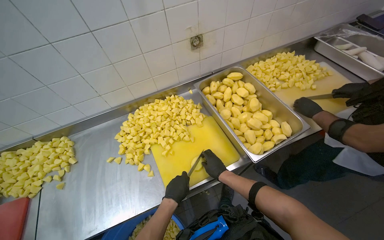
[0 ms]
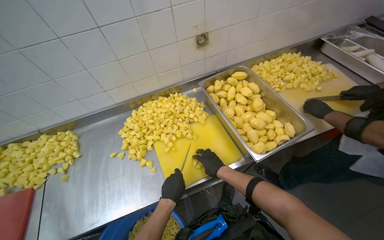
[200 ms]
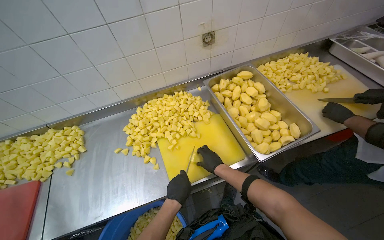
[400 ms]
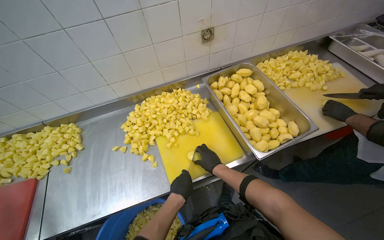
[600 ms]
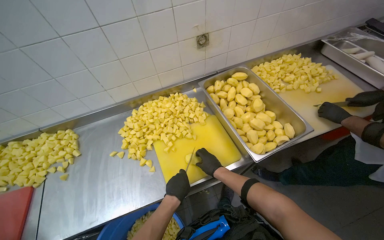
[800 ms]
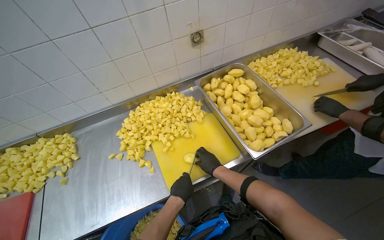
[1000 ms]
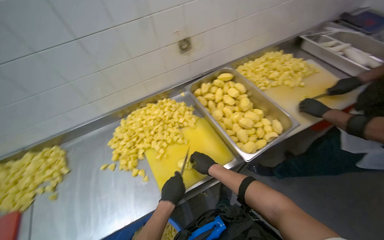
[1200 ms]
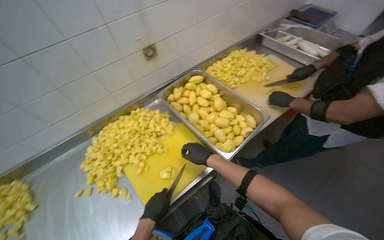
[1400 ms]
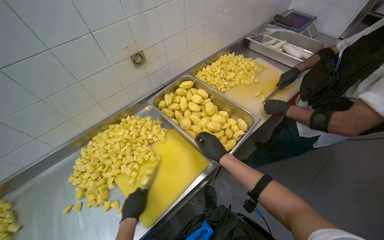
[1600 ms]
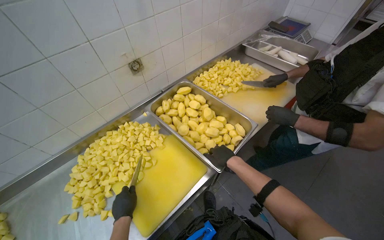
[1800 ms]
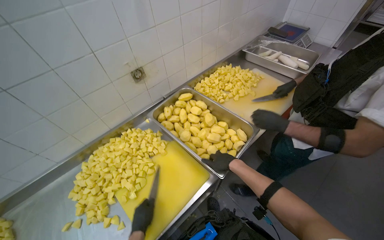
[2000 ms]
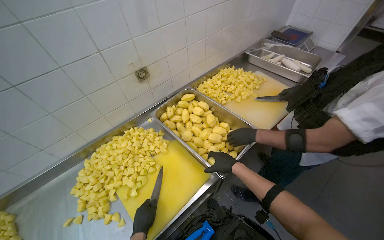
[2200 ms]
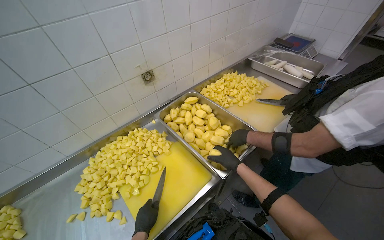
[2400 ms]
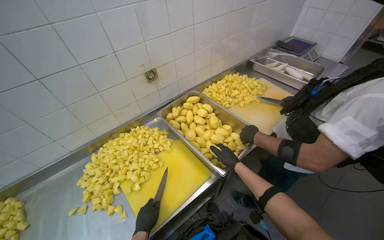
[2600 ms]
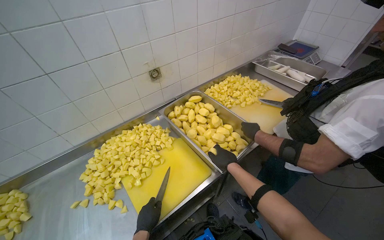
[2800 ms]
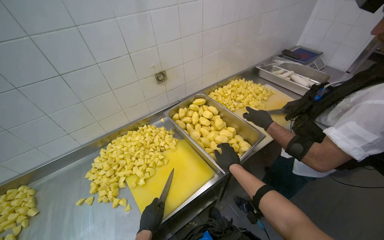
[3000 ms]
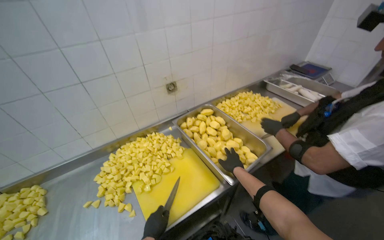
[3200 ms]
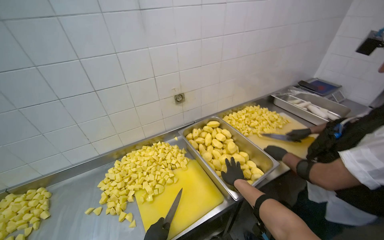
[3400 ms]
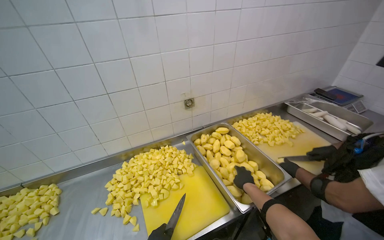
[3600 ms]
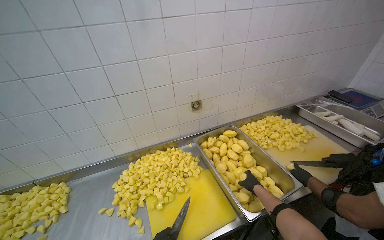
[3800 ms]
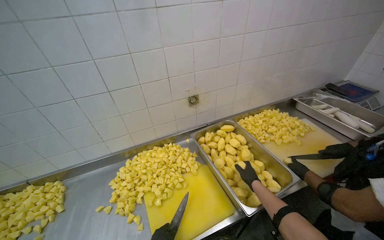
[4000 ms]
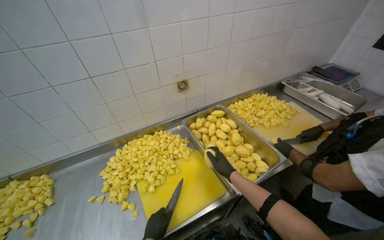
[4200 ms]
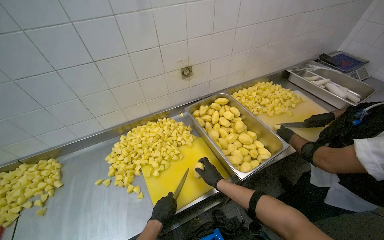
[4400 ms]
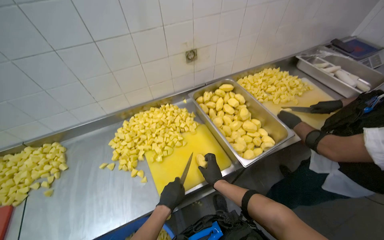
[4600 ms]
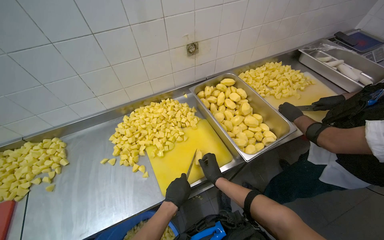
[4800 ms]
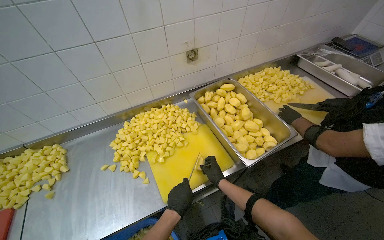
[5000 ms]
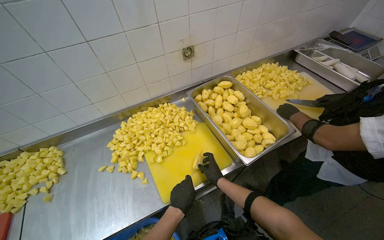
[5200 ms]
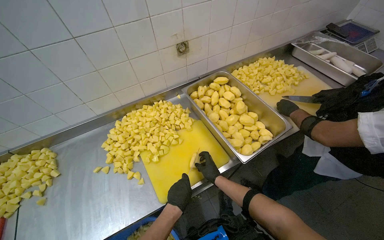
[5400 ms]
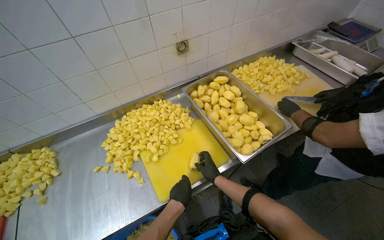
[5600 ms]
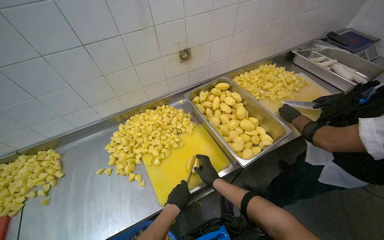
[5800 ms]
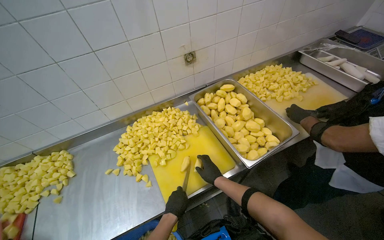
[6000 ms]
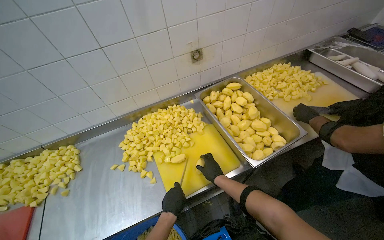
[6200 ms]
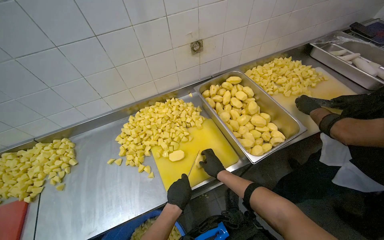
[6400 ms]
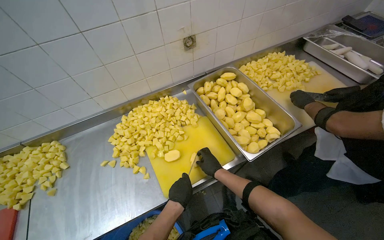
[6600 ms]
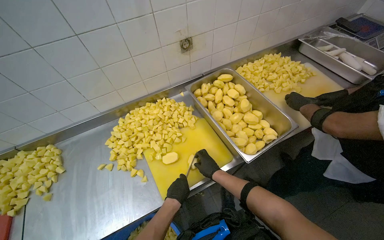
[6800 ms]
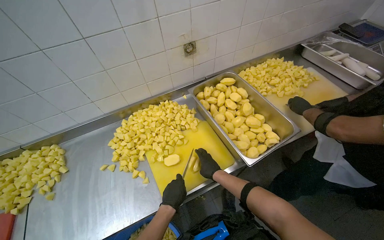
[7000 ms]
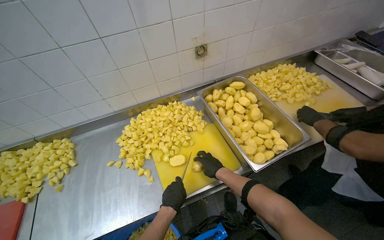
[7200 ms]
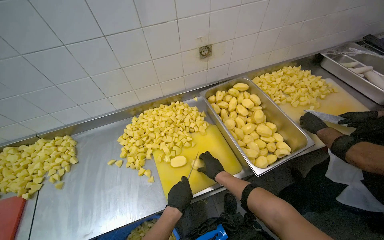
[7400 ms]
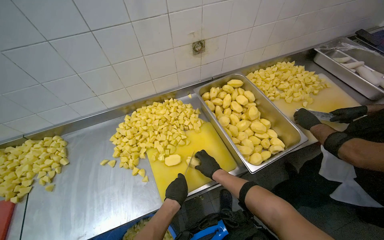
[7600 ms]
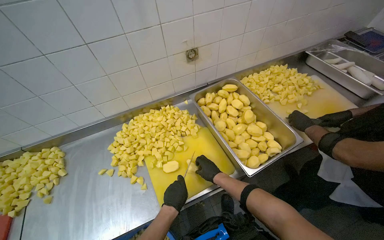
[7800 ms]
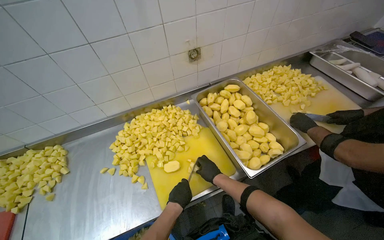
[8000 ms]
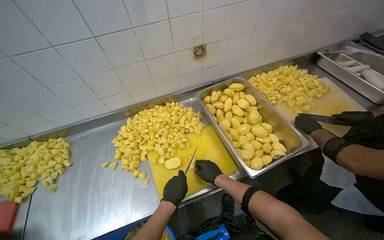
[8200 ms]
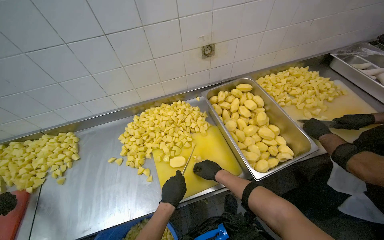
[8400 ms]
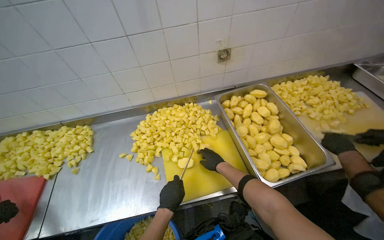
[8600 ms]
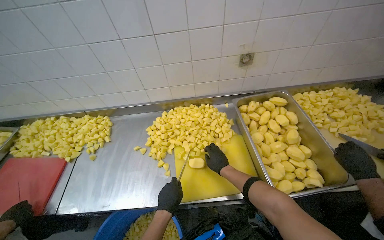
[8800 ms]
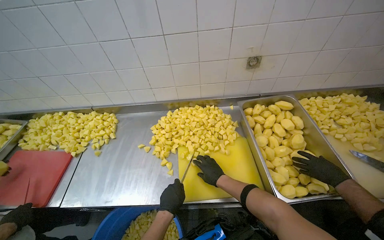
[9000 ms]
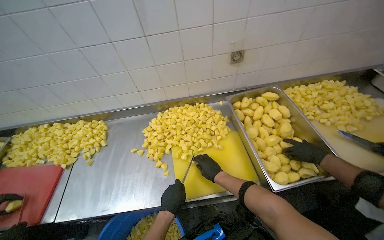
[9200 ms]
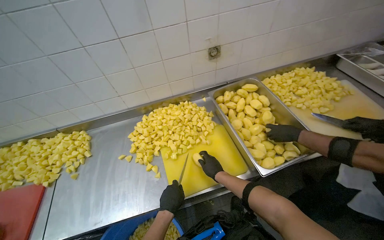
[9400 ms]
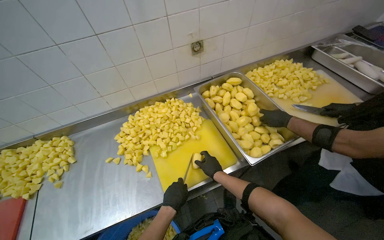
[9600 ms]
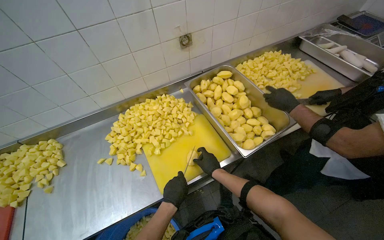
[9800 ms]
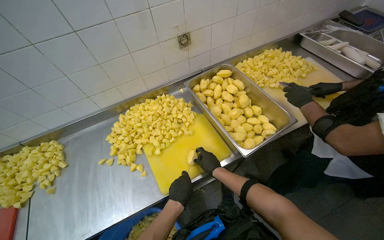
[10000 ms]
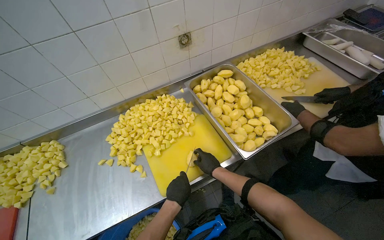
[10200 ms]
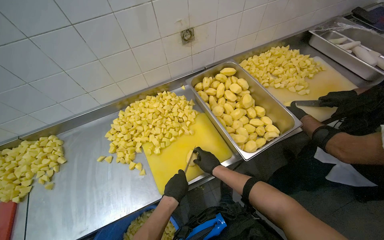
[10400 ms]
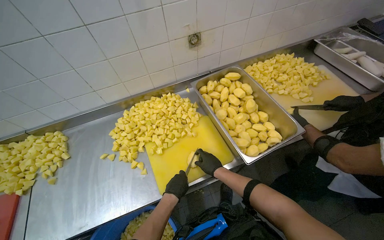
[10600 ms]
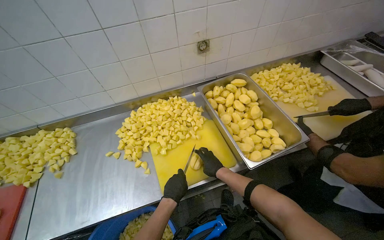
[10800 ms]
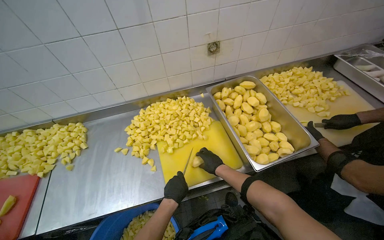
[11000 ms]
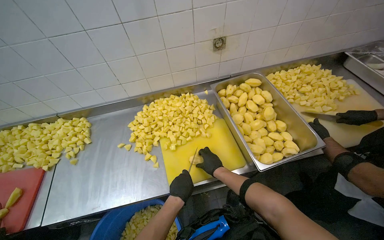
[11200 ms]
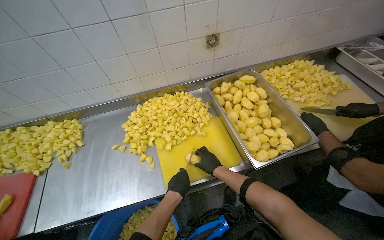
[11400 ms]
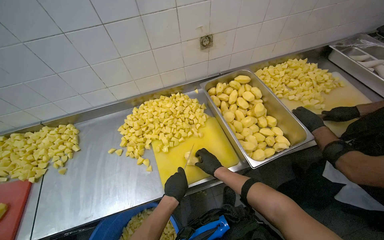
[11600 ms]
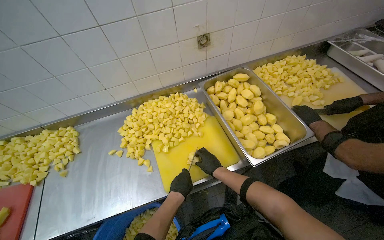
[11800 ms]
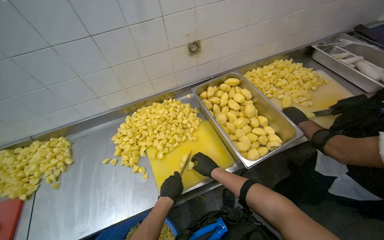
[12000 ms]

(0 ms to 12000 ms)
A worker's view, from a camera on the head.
Job: preparing food.
The whole recording: Cutting peeled potatoes into cubes. The worker continues cutting peeled potatoes into cubes on a yellow cutting board.
0 ms - 1600 ms: The wearer's head swings approximately 20 degrees to the right. The right hand shifts about 15 cm up the picture and nearer to the camera.
1600 ms - 3000 ms: The hands are busy where they are.
3000 ms - 4400 ms: The right hand moves farther from the camera and down the picture, roughly 15 cm, and reaches some 5 cm to the right, then returns.
4400 ms - 7600 ms: The hands make small movements and keep their place.
7600 ms - 9000 ms: The head rotates about 20 degrees to the left.
9000 ms - 10400 ms: The wearer's head swings roughly 25 degrees to the right.
10400 ms - 12000 ms: The hands stay close to where they were, moving slightly.

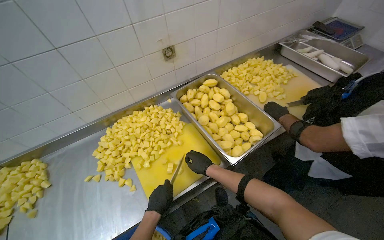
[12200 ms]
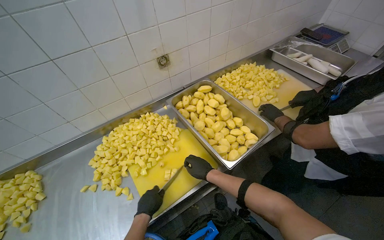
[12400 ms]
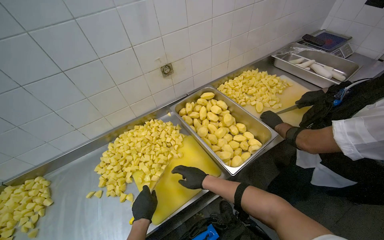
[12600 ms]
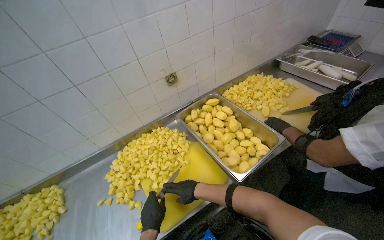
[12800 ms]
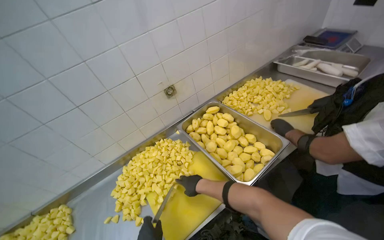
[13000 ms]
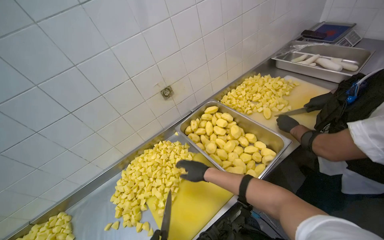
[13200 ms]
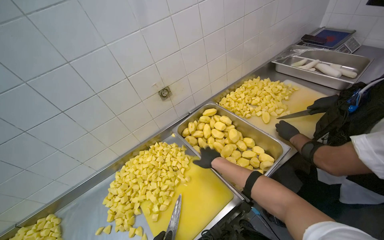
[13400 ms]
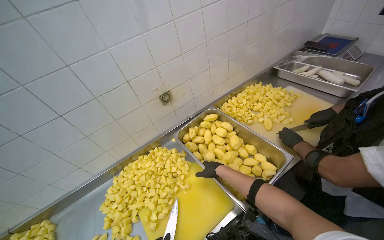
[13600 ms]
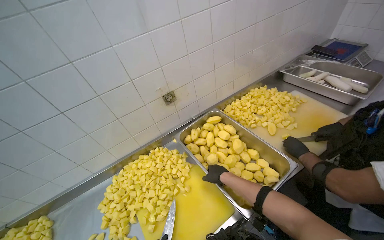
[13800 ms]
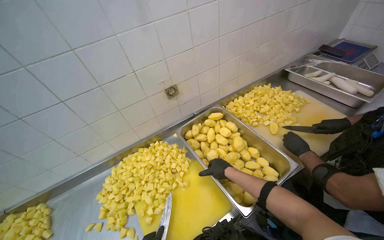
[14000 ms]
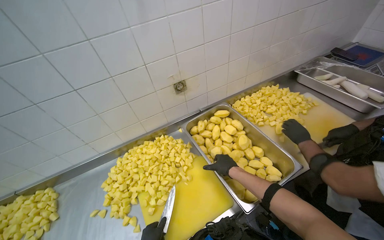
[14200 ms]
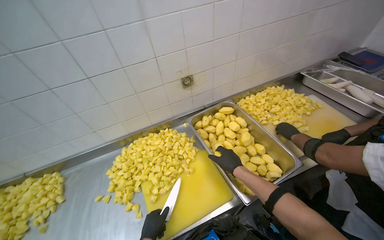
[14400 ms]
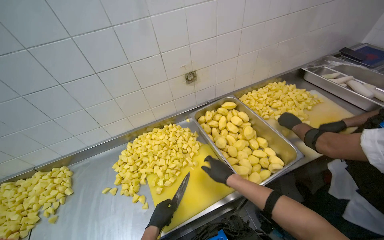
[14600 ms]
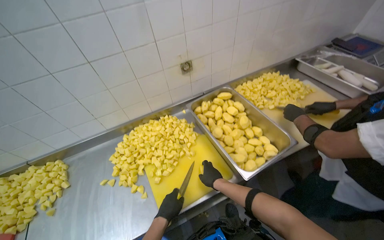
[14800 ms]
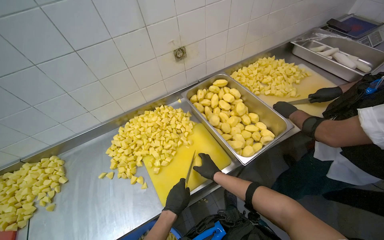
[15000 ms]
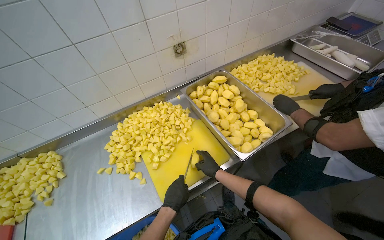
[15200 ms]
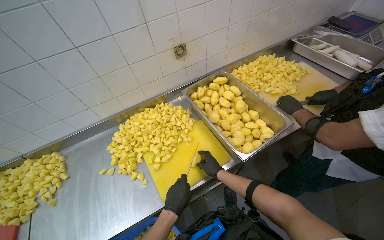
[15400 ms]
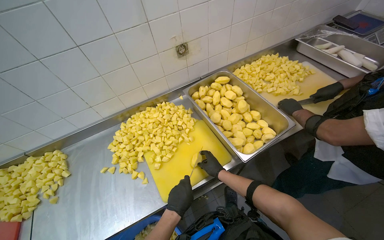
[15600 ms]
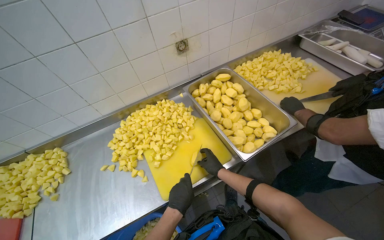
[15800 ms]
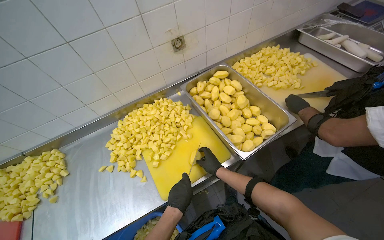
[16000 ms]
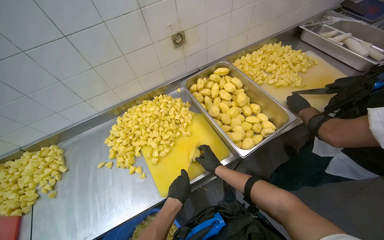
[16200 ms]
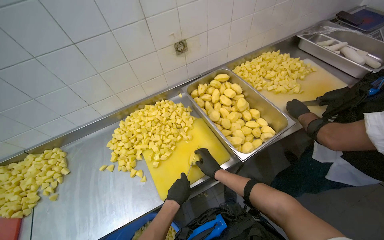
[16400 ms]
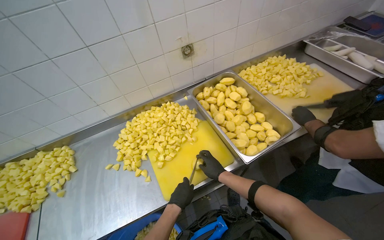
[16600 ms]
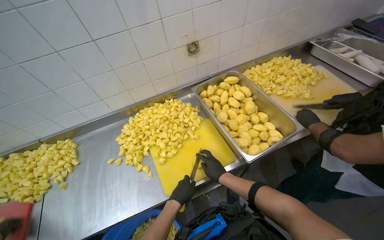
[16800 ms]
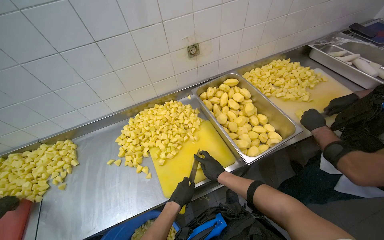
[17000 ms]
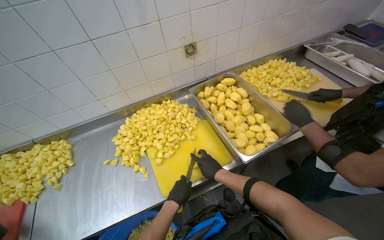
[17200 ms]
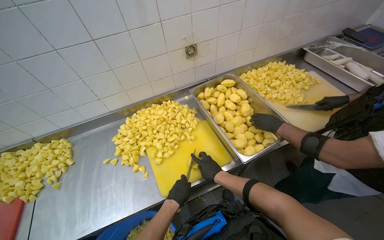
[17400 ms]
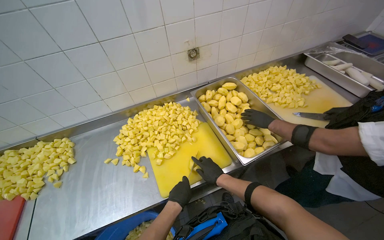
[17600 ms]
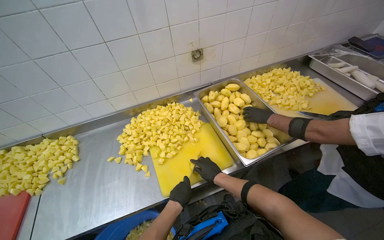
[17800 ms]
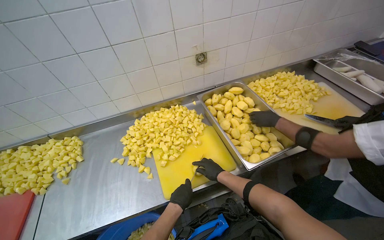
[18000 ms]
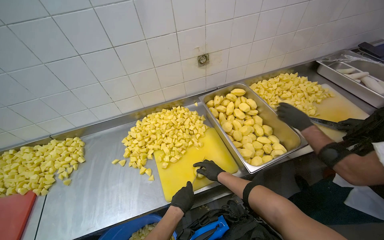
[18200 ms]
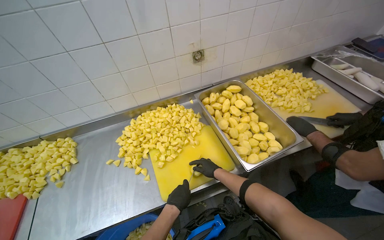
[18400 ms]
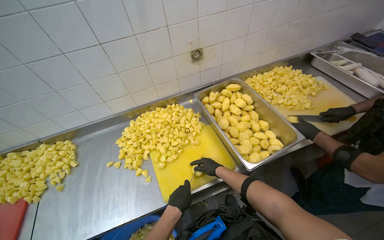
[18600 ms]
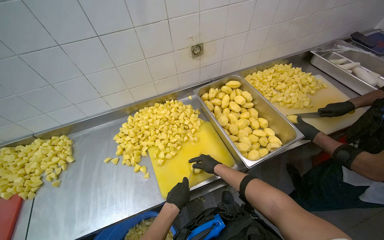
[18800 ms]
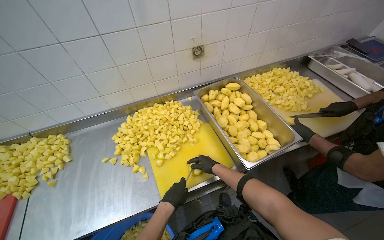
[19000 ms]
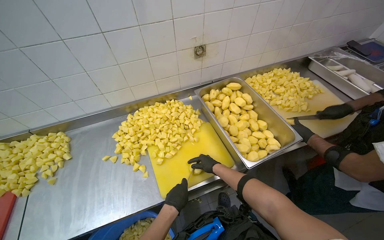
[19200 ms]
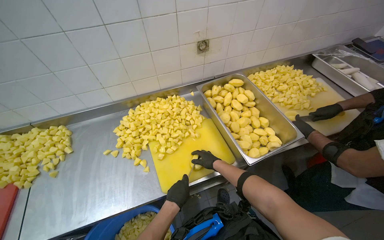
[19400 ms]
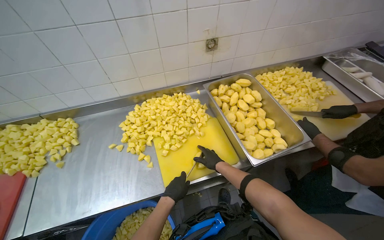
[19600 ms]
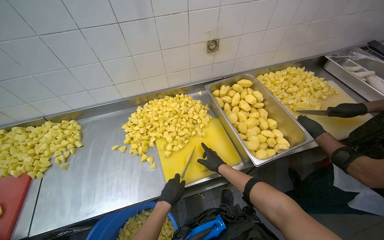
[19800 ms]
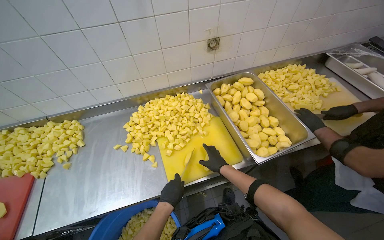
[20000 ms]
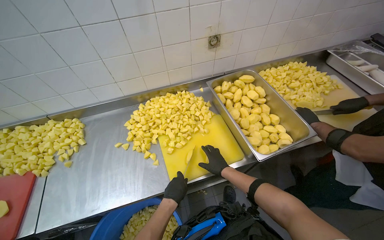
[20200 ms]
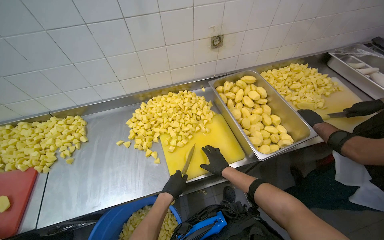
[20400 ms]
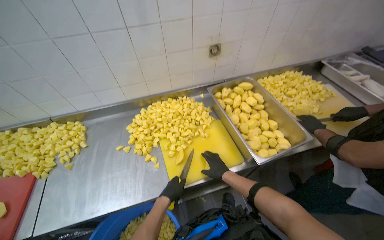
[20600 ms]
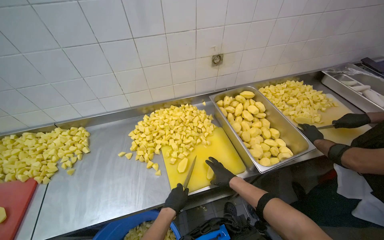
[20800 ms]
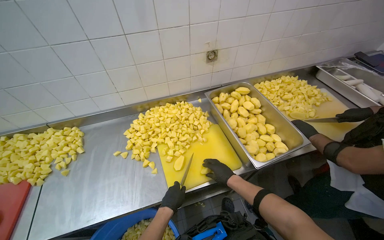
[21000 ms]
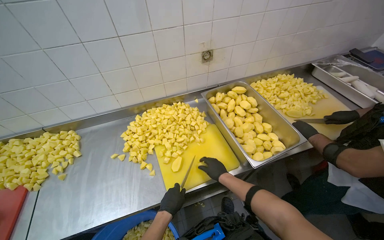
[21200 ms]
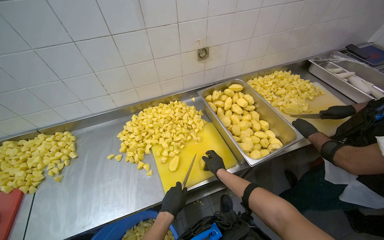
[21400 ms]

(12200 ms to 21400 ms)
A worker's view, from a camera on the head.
Job: preparing food.
The whole recording: Cutting peeled potatoes into cubes. The worker continues cutting peeled potatoes into cubes on a yellow cutting board.
15200 ms - 21400 ms: The hands are busy where they are.
